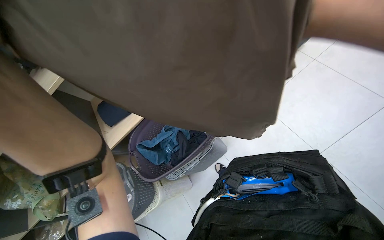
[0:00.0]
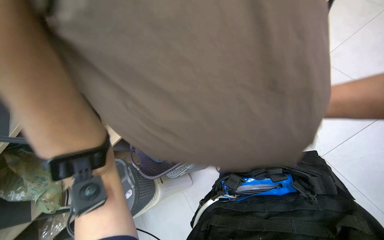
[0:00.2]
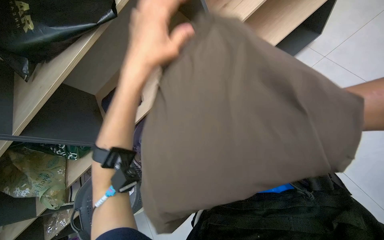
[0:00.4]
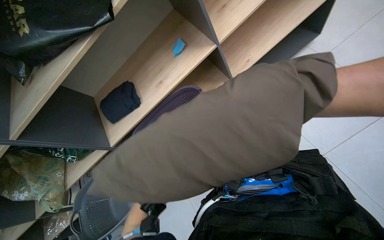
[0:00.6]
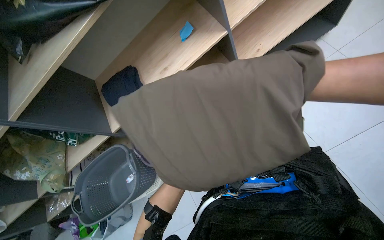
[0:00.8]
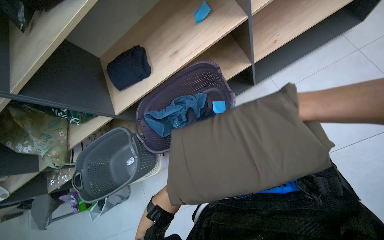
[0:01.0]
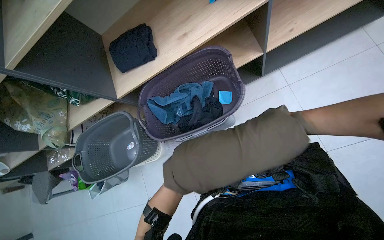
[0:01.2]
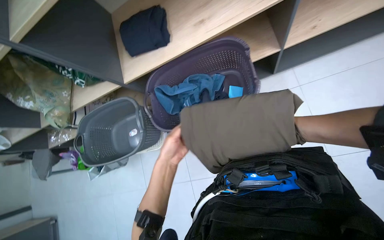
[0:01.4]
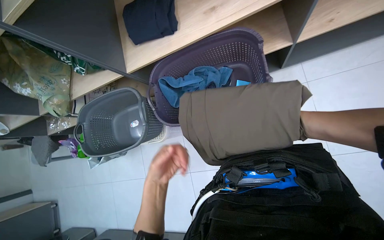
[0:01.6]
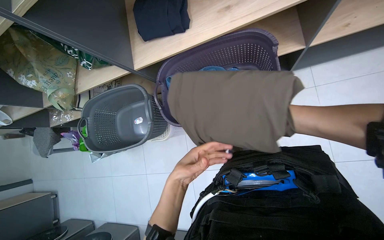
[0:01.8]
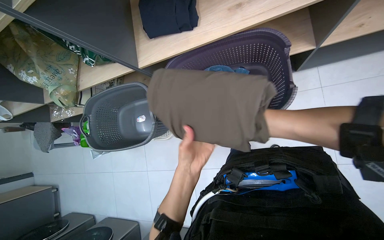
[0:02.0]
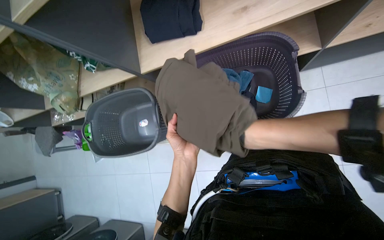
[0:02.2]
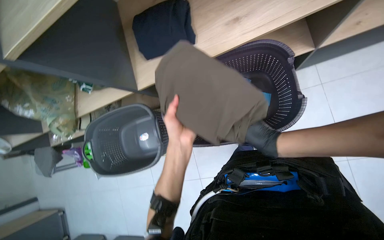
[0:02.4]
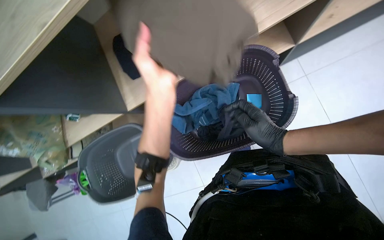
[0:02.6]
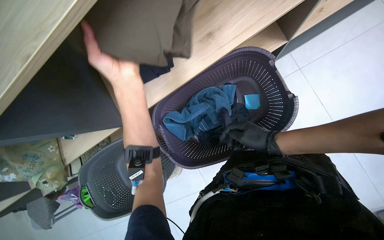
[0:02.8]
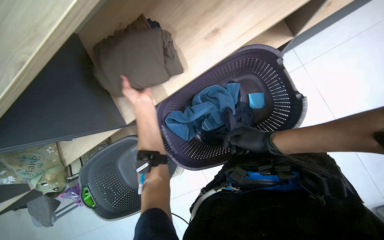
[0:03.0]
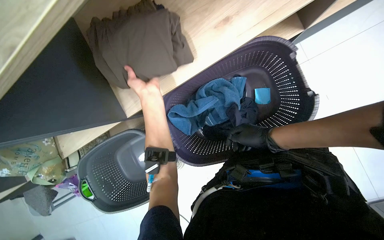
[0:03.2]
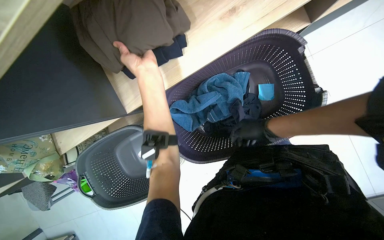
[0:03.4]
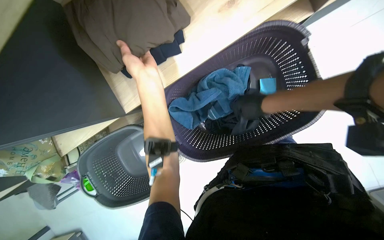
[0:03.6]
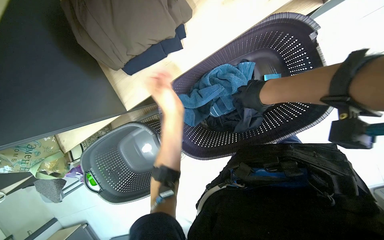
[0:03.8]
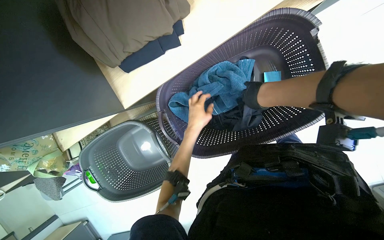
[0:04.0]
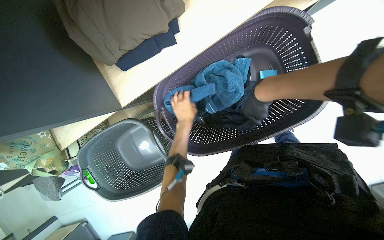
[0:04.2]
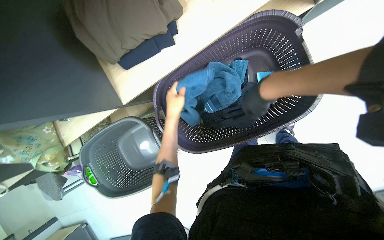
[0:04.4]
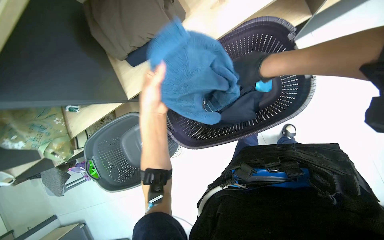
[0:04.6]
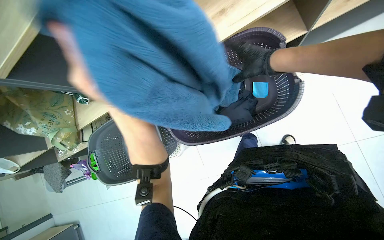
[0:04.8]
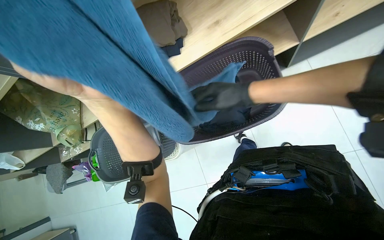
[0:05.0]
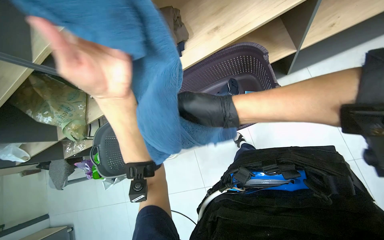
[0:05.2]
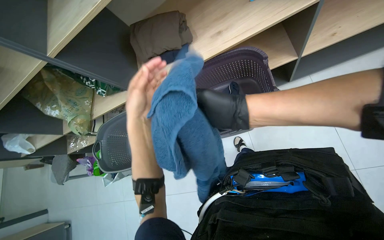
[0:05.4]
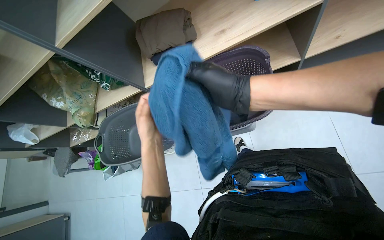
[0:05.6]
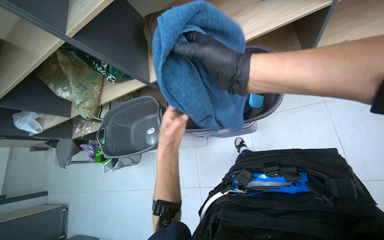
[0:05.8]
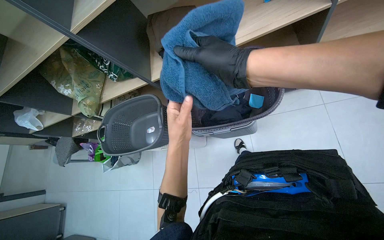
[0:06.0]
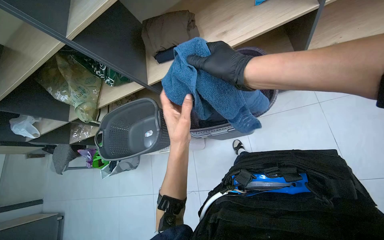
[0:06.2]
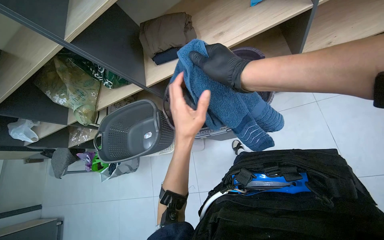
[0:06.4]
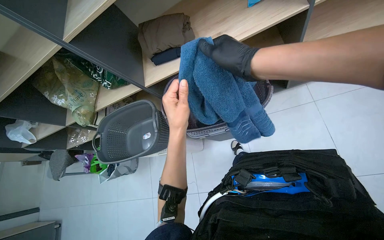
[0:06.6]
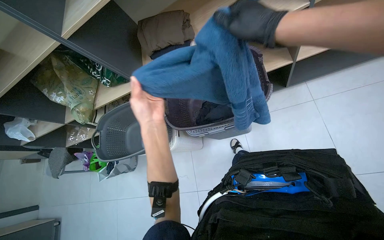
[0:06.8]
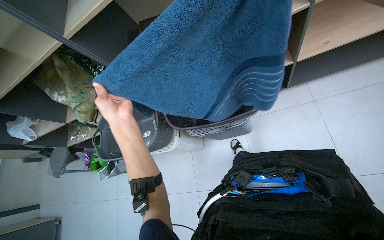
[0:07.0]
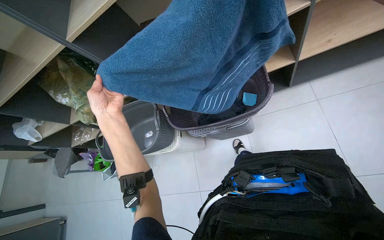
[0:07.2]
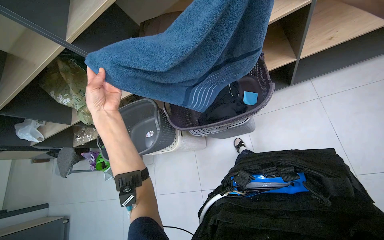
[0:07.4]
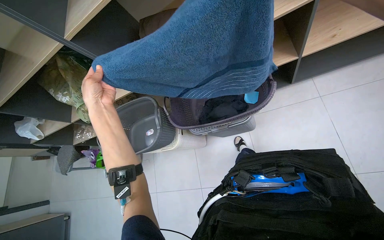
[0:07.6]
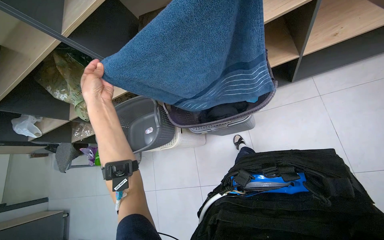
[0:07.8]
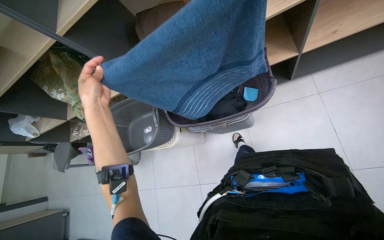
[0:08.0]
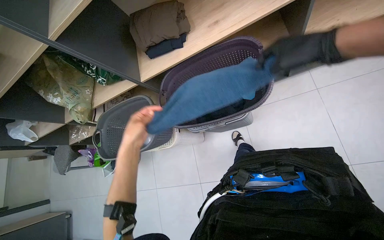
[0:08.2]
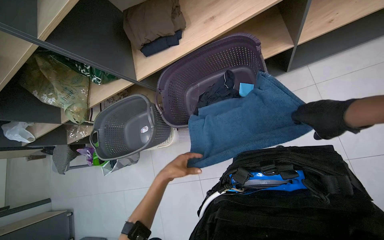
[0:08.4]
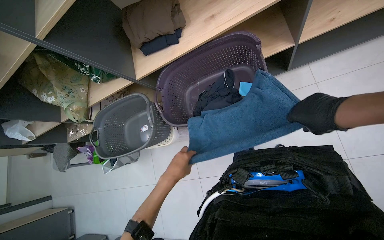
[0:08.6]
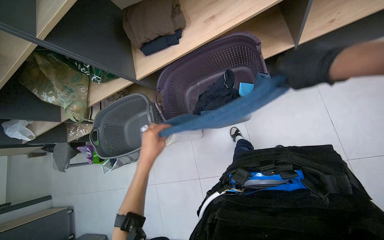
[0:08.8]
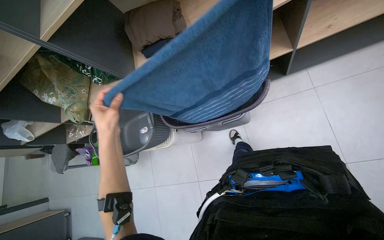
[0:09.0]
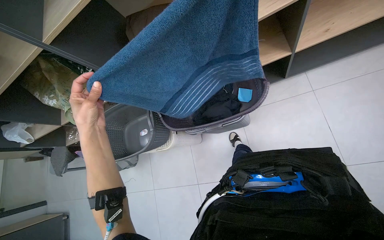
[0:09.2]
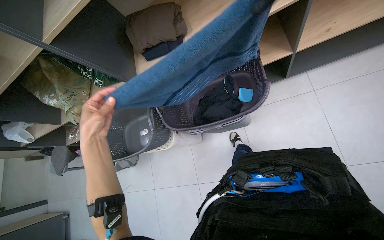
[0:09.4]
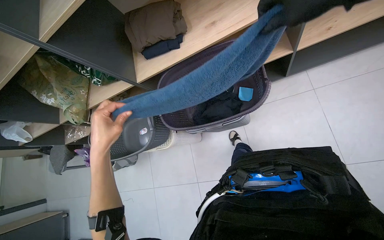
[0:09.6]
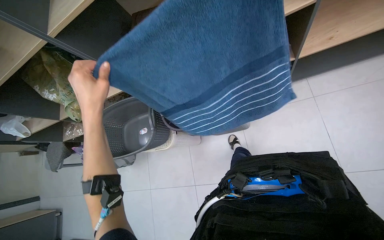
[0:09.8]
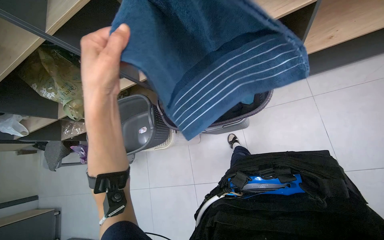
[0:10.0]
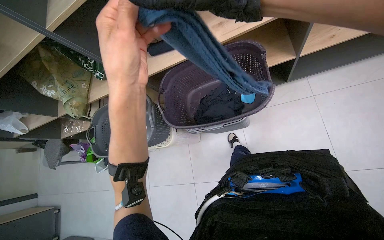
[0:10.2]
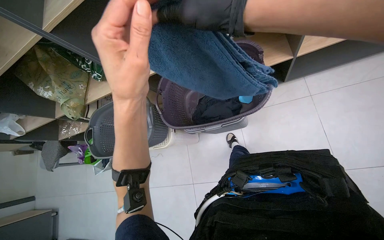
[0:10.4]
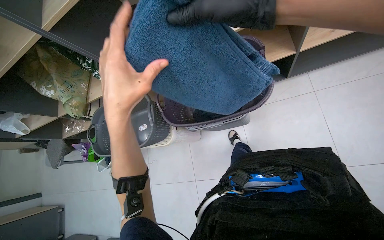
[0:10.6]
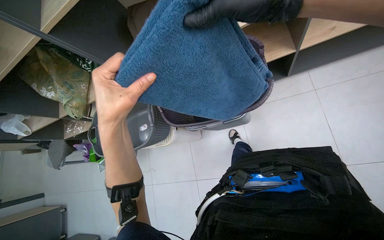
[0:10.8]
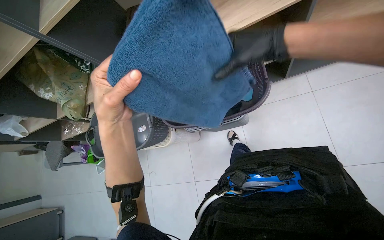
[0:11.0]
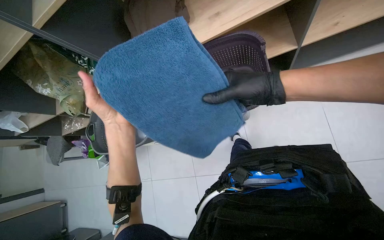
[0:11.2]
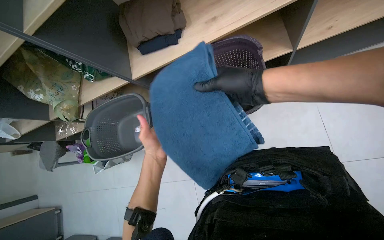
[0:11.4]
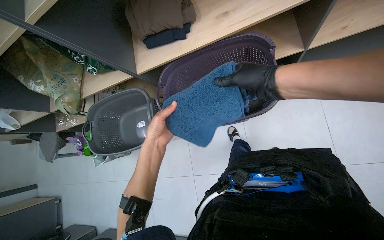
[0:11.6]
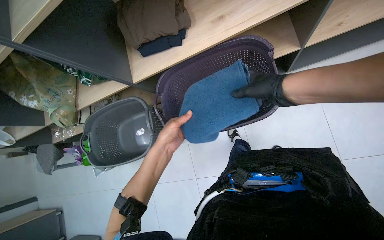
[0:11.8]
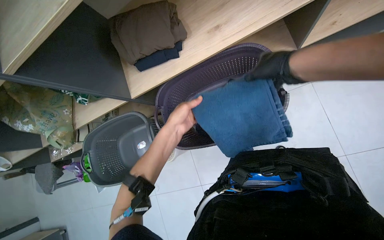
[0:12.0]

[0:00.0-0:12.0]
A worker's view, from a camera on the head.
Job: managing laundry.
The whole recording: Sorting and folding clothes from basket. The worker sorts and folds clothes from a laundry basket, then places them on a shelf.
0:00.0 to 0:01.6: The view tips downward by some 25 degrees.
0:01.6 to 0:03.0: The left hand moves up the picture, approximately 50 cm.
0:03.0 to 0:04.4: The left hand reaches about 20 cm farther from the camera, then returns.
0:04.4 to 0:06.0: The camera pitches upward, by approximately 15 degrees. The left hand goes roughly 15 cm down the picture, and reaches some 40 cm nearer to the camera, then returns.
0:06.0 to 0:07.6: The left hand heads to the left and up the picture, covering about 25 cm.
0:07.6 to 0:09.0: The left hand heads to the right, covering roughly 10 cm, and travels down the picture and back again, roughly 25 cm each way.
0:09.0 to 0:10.4: The left hand travels nearer to the camera and to the right by some 20 cm.
0:10.4 to 0:12.0: The left hand heads farther from the camera, covering approximately 20 cm.

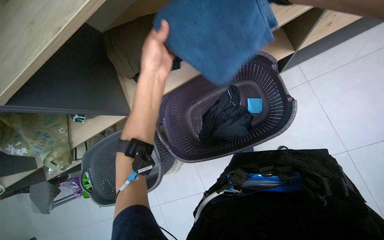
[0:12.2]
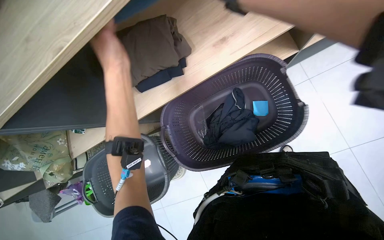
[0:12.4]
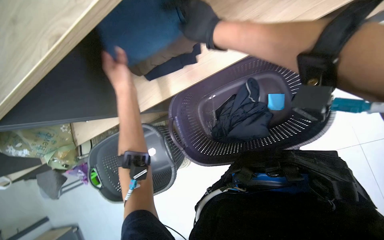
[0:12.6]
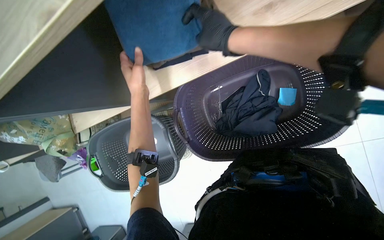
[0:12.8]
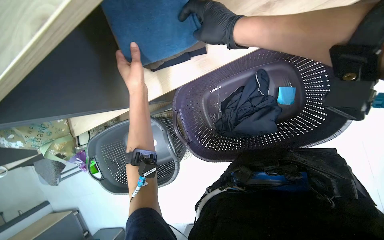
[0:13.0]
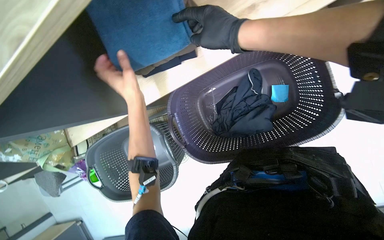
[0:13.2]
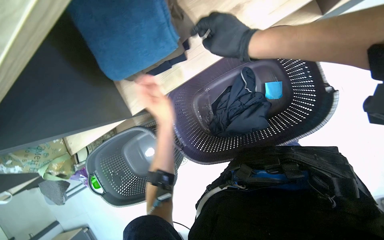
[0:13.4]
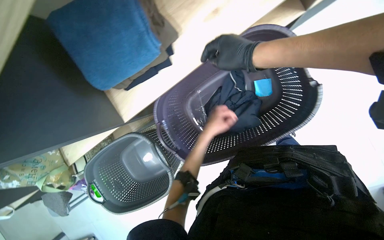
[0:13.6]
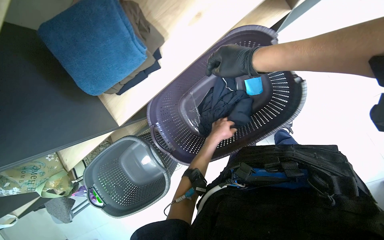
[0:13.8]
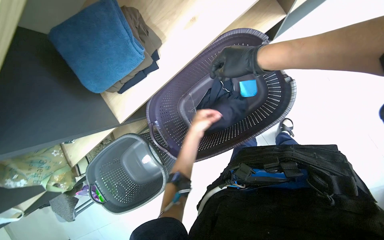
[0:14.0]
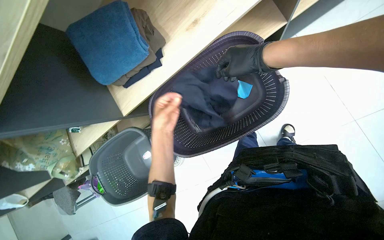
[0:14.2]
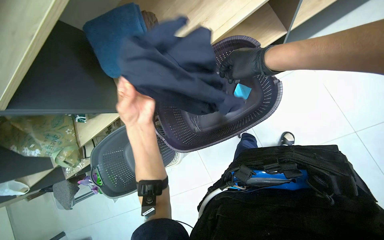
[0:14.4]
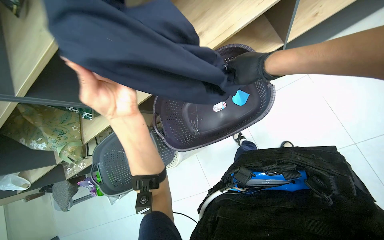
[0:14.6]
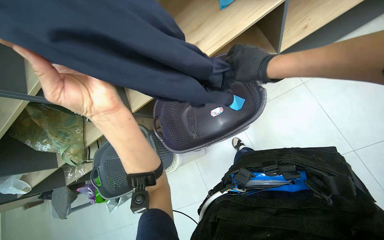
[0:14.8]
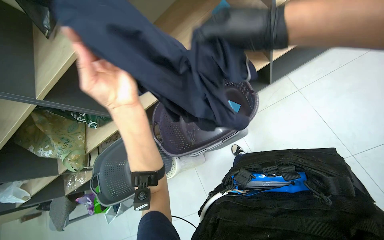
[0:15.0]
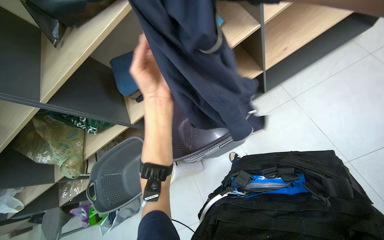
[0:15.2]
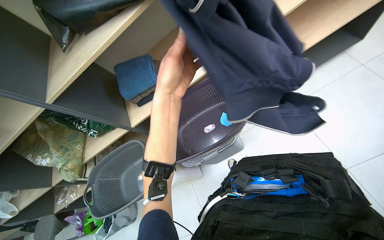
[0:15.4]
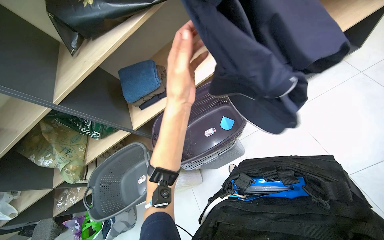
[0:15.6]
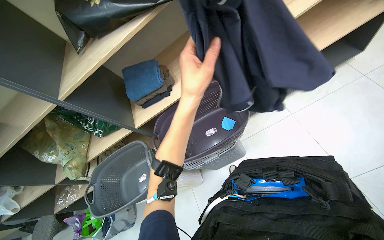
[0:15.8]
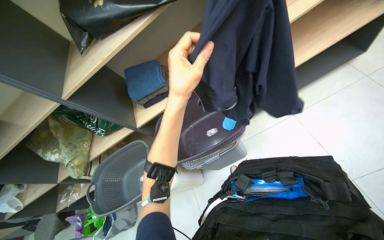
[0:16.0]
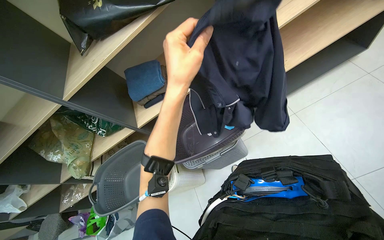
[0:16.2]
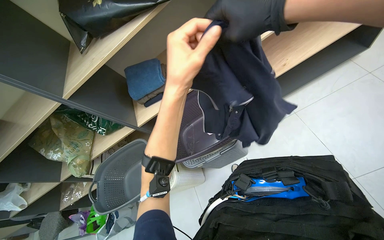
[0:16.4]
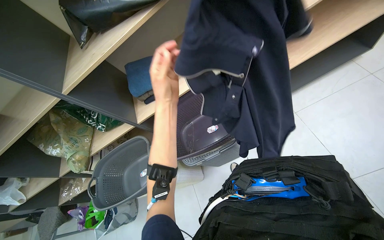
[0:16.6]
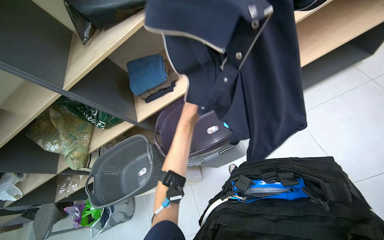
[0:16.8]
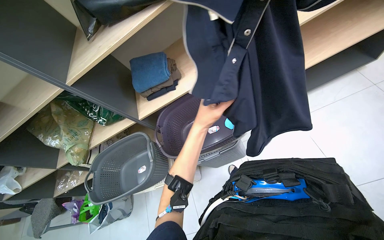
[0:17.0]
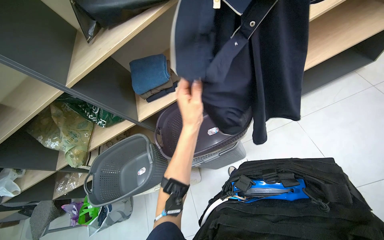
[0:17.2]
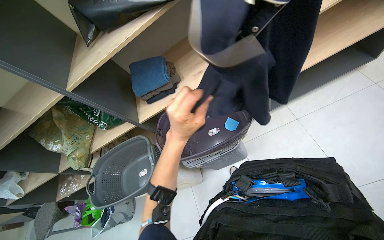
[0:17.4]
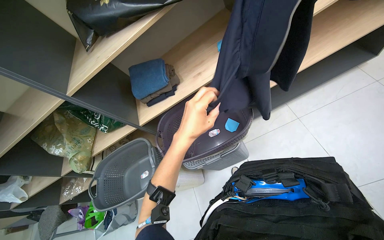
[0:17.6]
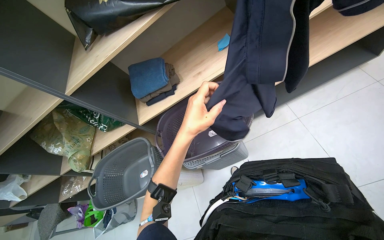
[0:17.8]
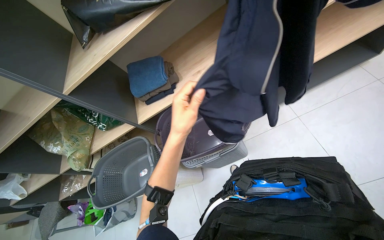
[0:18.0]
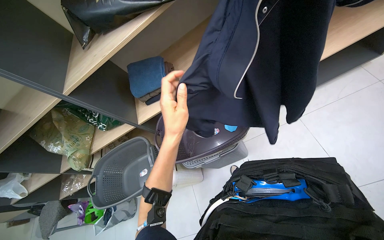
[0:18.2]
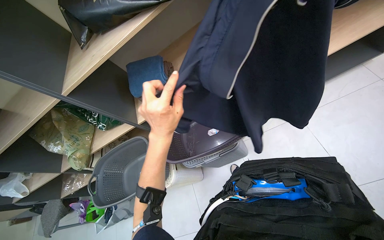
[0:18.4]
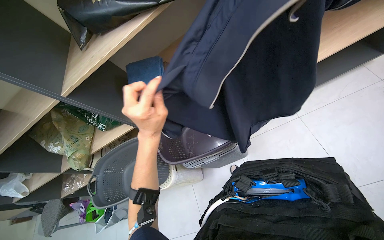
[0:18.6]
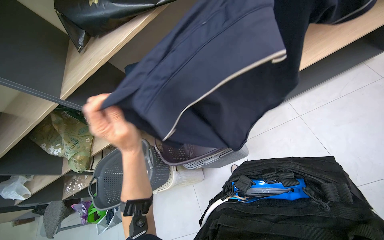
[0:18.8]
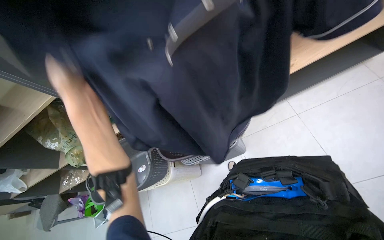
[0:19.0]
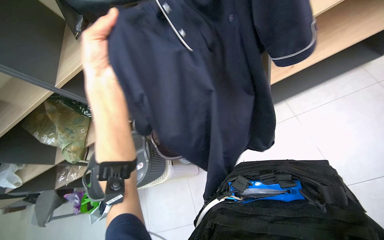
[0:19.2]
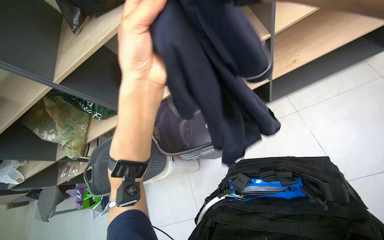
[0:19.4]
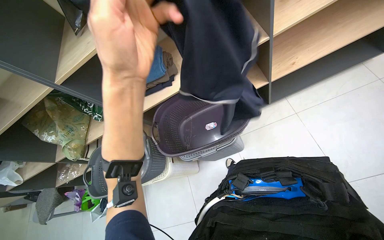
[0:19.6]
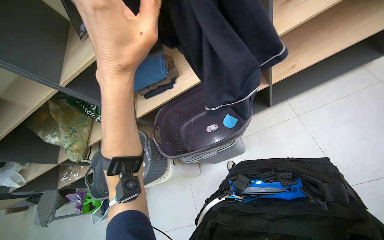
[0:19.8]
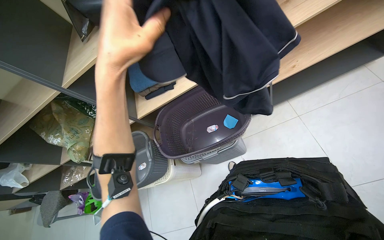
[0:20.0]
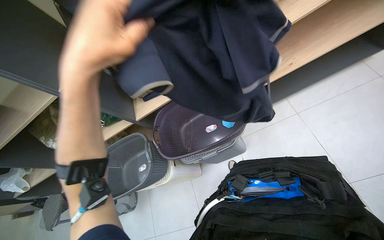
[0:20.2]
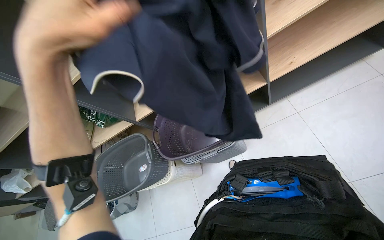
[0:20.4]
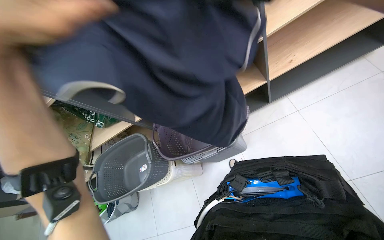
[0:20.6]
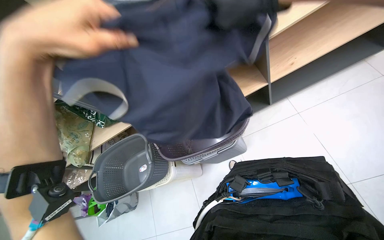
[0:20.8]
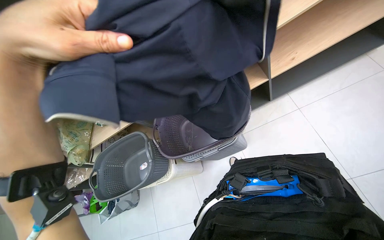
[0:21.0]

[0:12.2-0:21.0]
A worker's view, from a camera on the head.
Job: managing laundry.
The whole recording: Sorting and folding clothes from basket. The worker sorts and folds clothes from a laundry basket, then places them on a shelf.
0:12.2 to 0:13.6: The left hand moves farther from the camera, to the right and down the picture, about 30 cm.
0:13.6 to 0:15.2: The head travels approximately 40 cm. The wearer looks some 25 degrees further upward.
0:16.6 to 0:18.0: The left hand moves down the picture, roughly 10 cm, and travels farther from the camera and back again, some 10 cm each way.
0:18.0 to 0:19.6: The left hand is displaced nearer to the camera and up the picture by approximately 20 cm.
